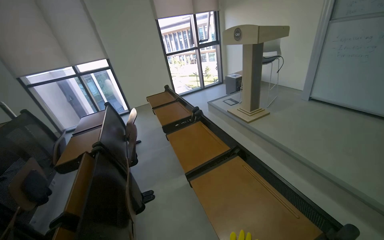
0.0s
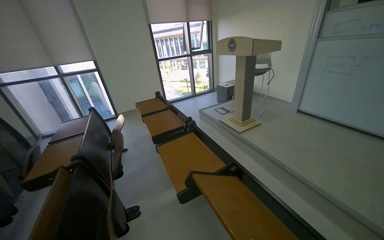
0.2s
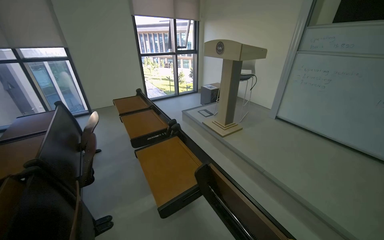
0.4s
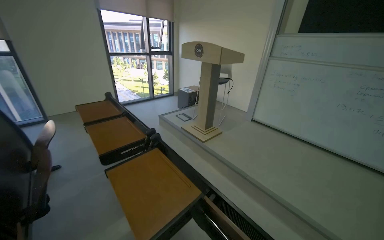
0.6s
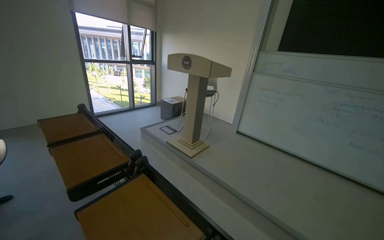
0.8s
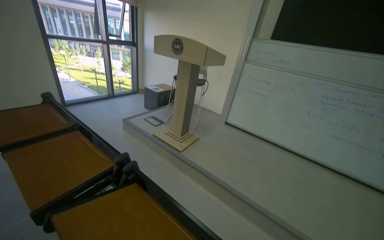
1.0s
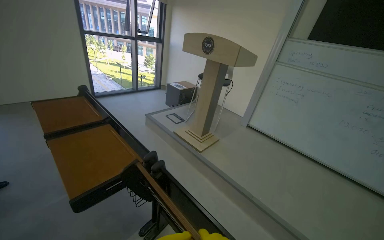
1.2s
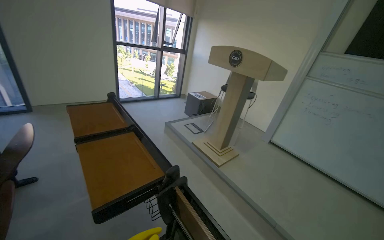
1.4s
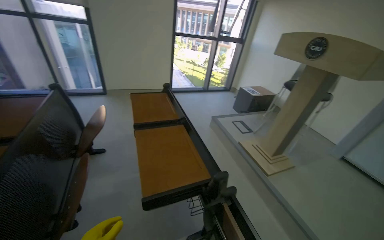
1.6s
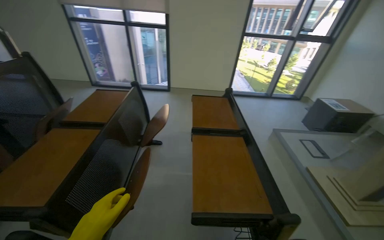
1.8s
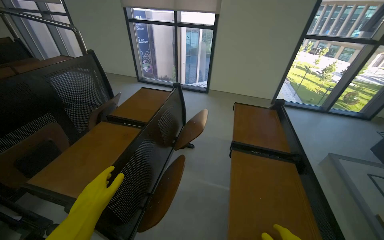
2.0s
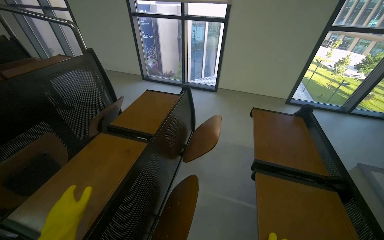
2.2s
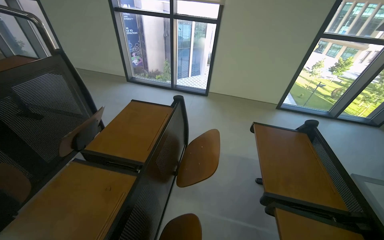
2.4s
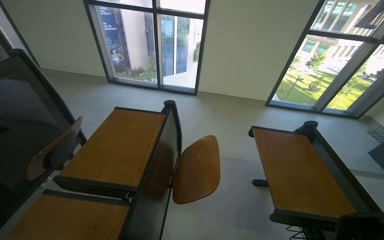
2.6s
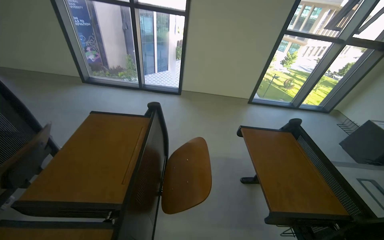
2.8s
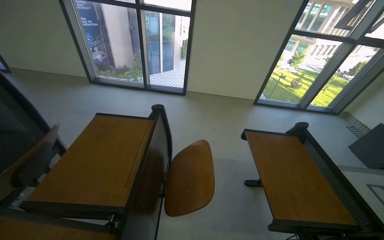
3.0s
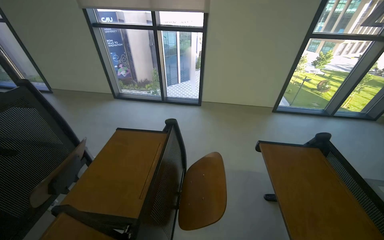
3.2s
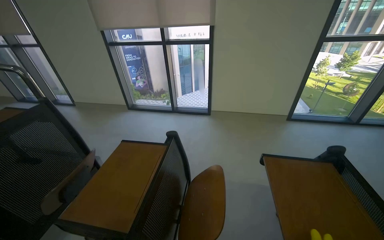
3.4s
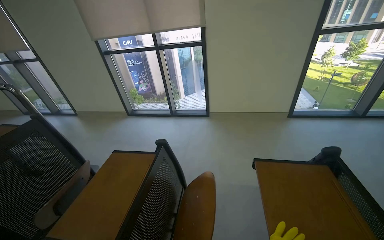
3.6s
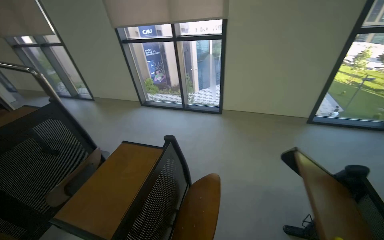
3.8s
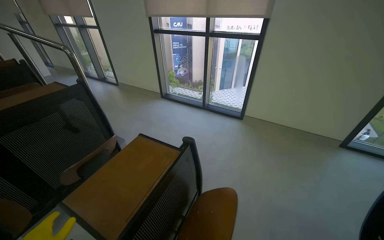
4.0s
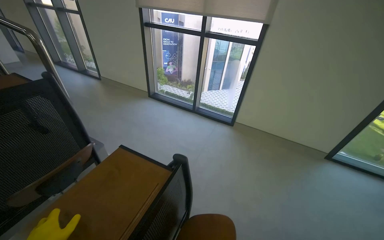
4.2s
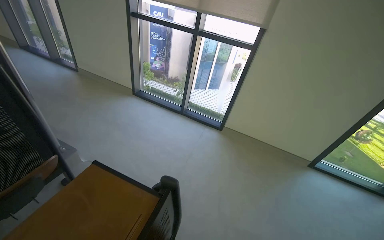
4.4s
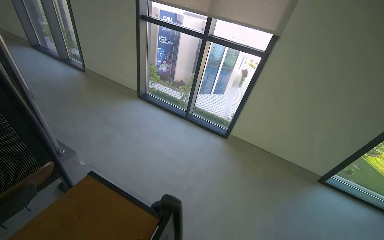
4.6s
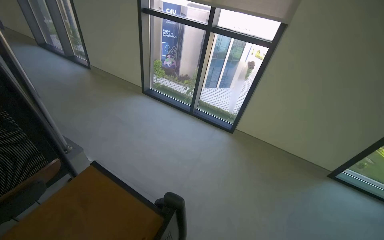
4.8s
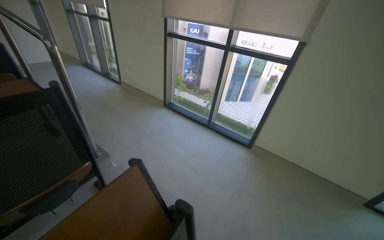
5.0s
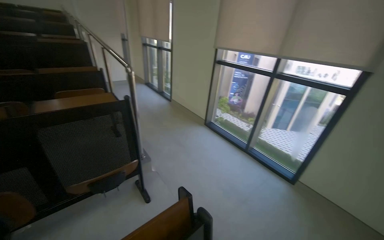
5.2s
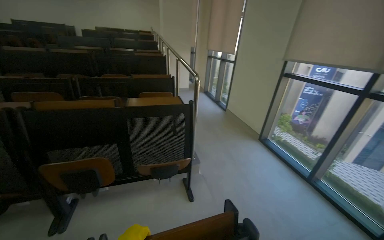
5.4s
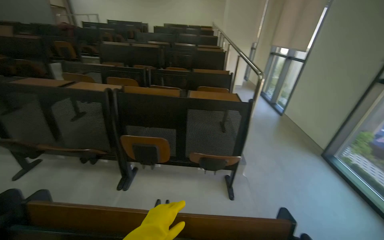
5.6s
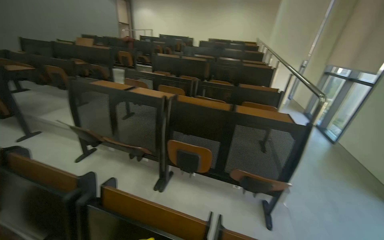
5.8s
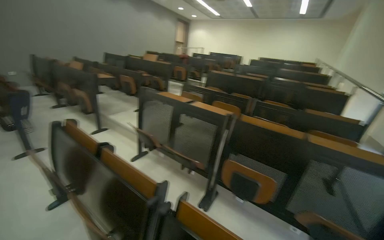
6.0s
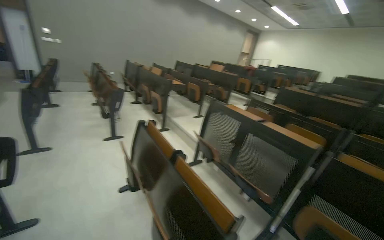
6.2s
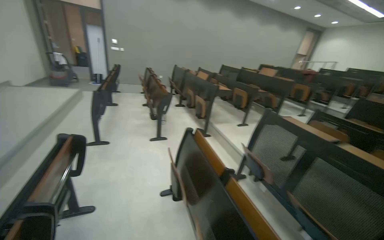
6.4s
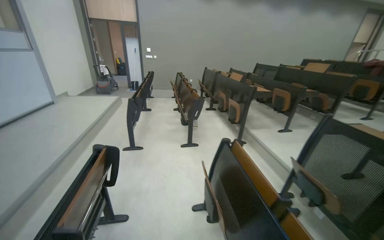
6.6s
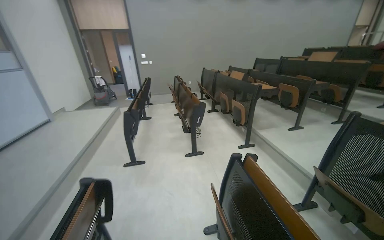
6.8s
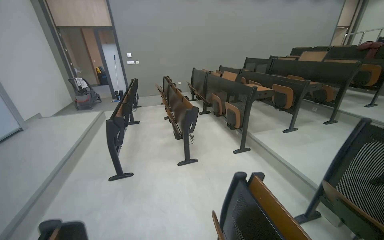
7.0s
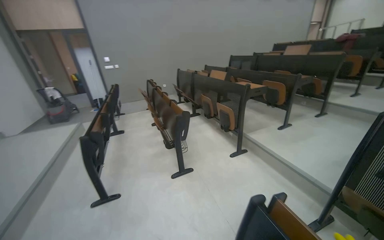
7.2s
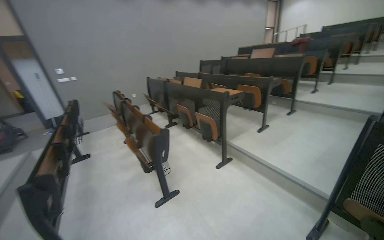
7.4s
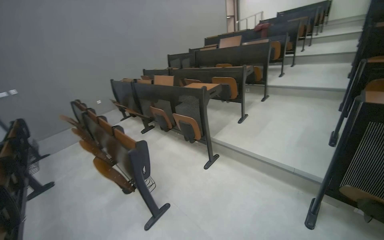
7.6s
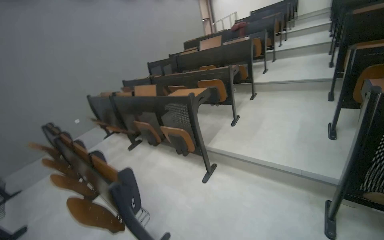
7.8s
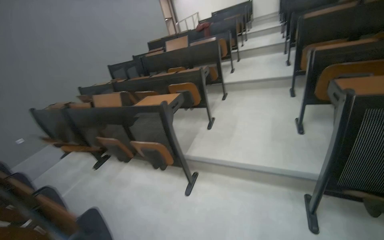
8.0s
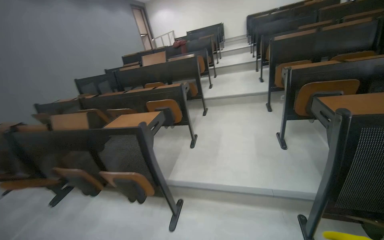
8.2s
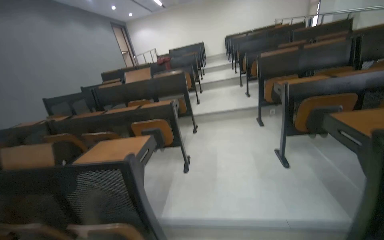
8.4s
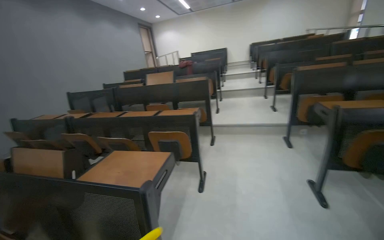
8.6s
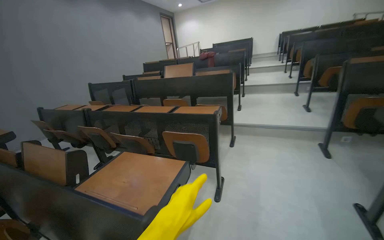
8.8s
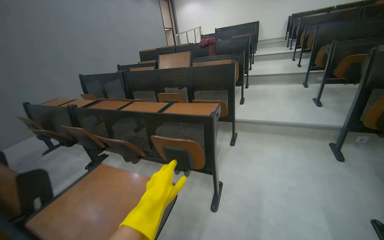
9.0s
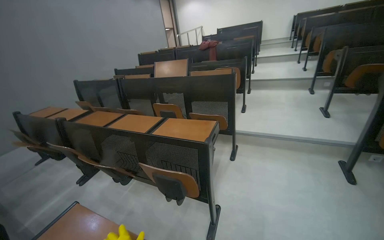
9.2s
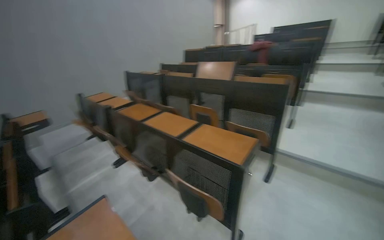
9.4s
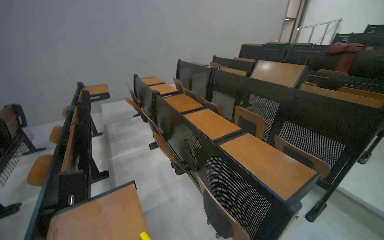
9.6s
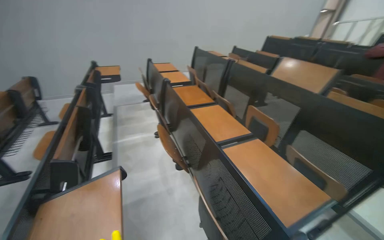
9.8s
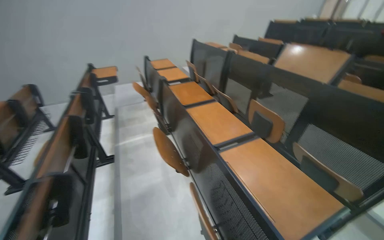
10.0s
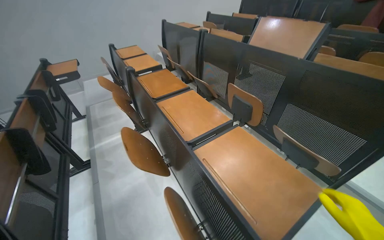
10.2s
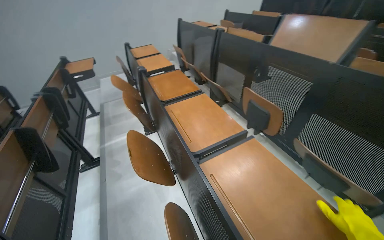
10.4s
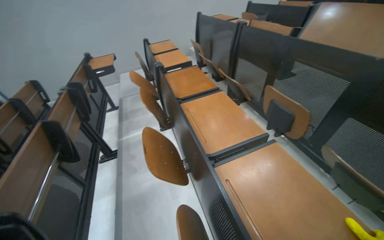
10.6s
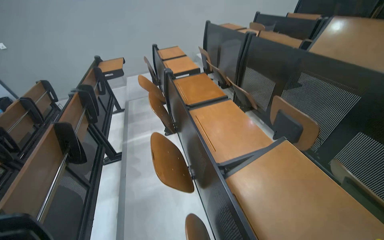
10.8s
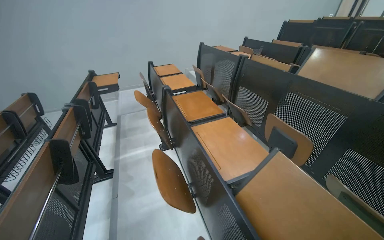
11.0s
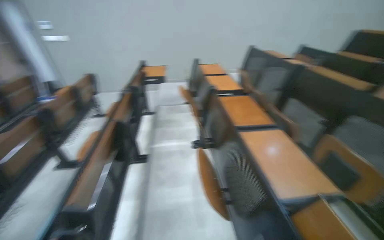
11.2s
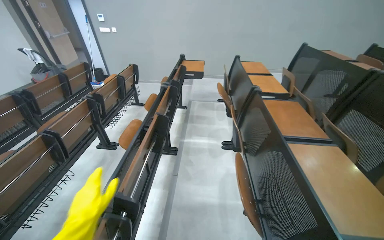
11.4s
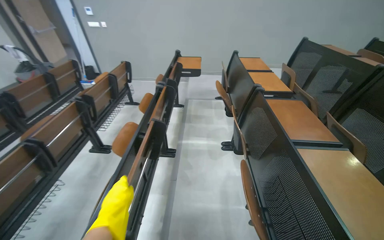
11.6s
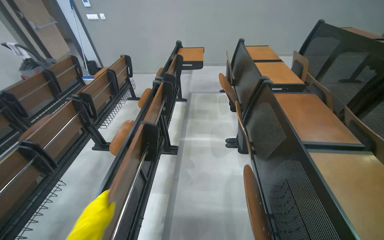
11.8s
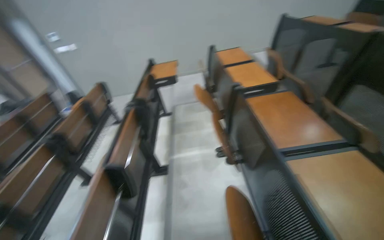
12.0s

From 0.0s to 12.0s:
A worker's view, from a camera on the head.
Job: wiping surfaces.
The whole recording: Cleaning lecture hall desks. The worker cleans the desks in the lecture hall.
From 0.0s to 1.6s: The wearer moves about 90 cm.
From 1.6s to 3.0s: The camera travels some 80 cm. The head turns to the left by some 25 degrees.
From 3.0s to 4.4s: The camera travels approximately 40 cm. The wearer's head swings roughly 20 degrees to the left.
From 4.4s to 6.0s: The head travels roughly 60 cm. The wearer looks about 100 degrees further to the left. The view tilts about 25 degrees upward.
From 6.0s to 7.6s: The camera is carried about 1.5 m. The camera is aimed roughly 20 degrees further to the left.
From 7.6s to 9.0s: The wearer moves some 1.5 m. The view pans to the right by about 15 degrees.
From 9.0s to 10.4s: The camera is carried roughly 90 cm. The head rotates about 40 degrees to the left. The camera pitches downward, by approximately 15 degrees.
From 10.4s to 12.0s: The camera travels roughly 60 cm. The view swings some 20 degrees to the left.

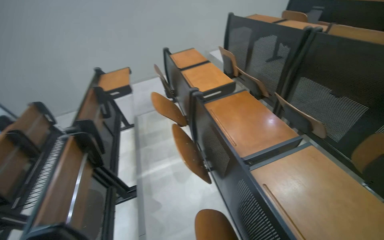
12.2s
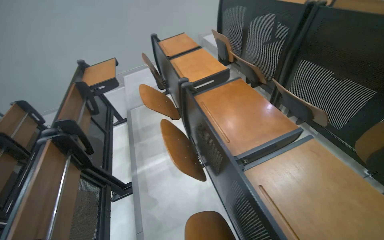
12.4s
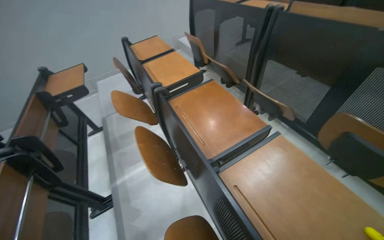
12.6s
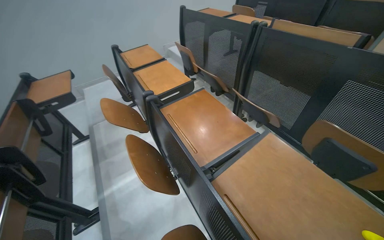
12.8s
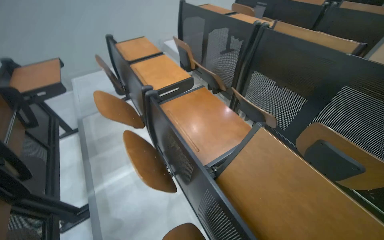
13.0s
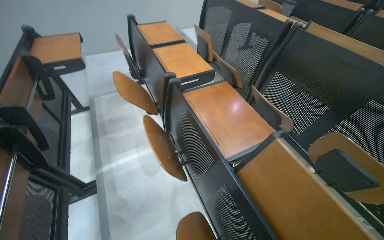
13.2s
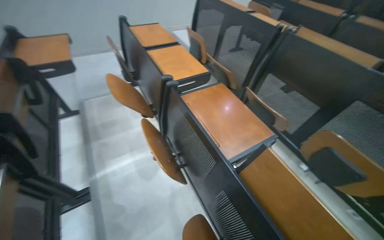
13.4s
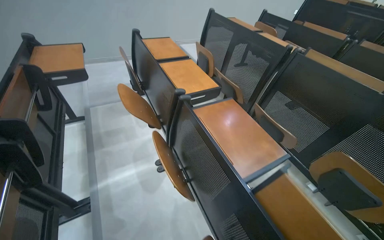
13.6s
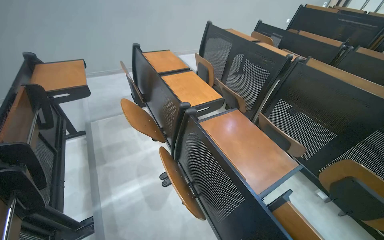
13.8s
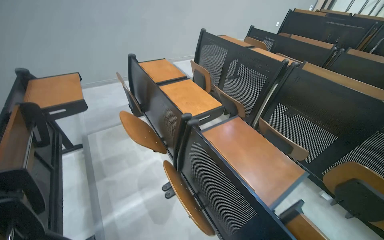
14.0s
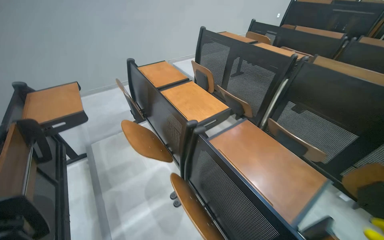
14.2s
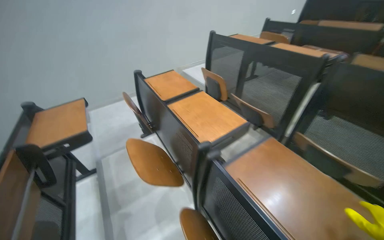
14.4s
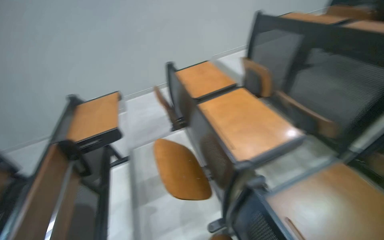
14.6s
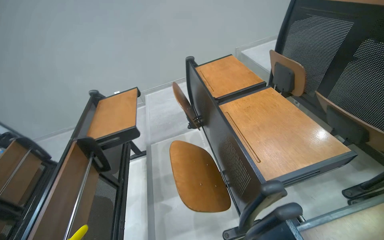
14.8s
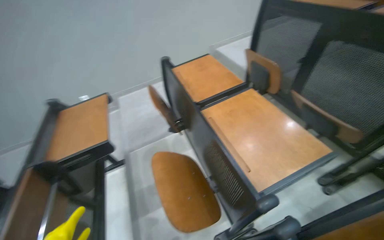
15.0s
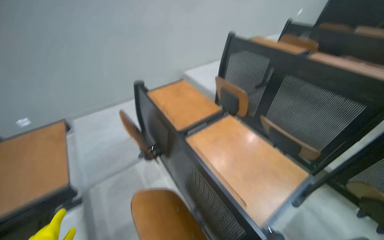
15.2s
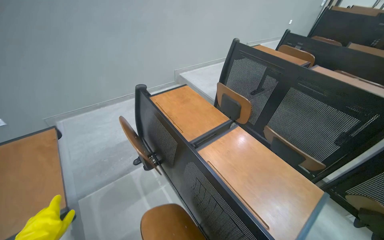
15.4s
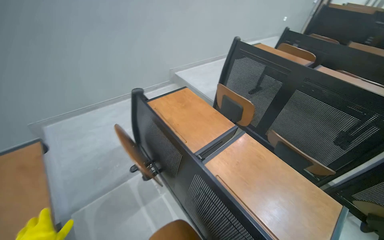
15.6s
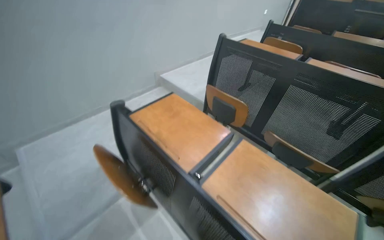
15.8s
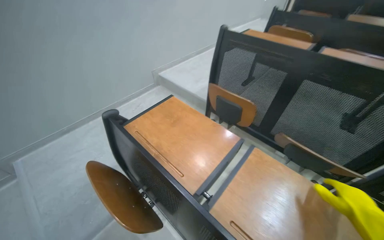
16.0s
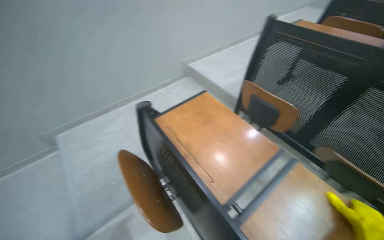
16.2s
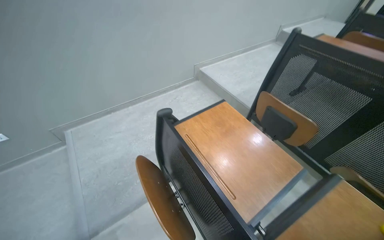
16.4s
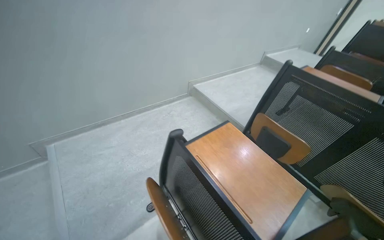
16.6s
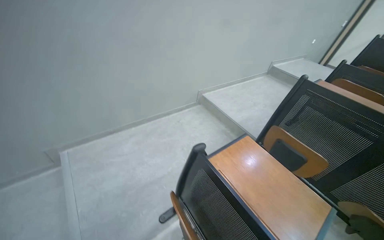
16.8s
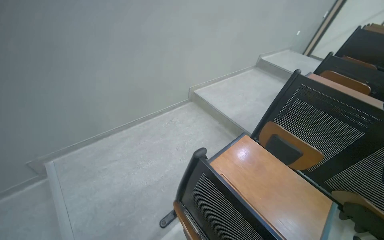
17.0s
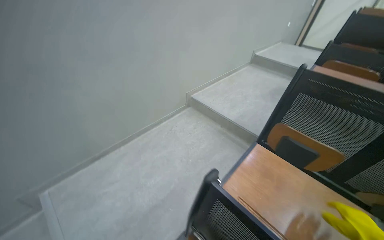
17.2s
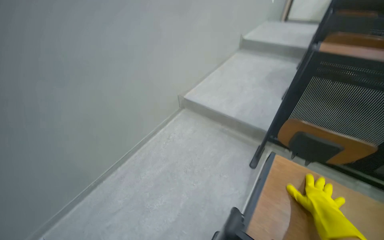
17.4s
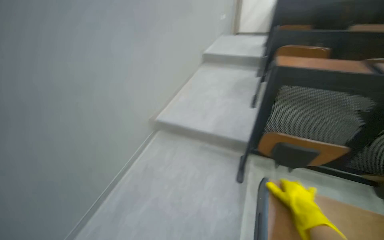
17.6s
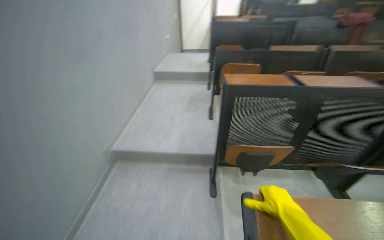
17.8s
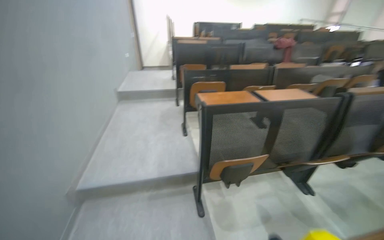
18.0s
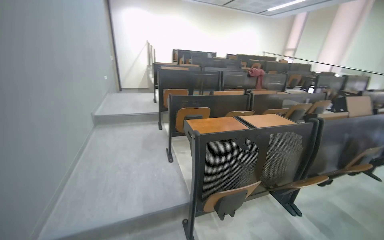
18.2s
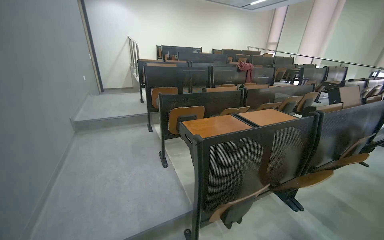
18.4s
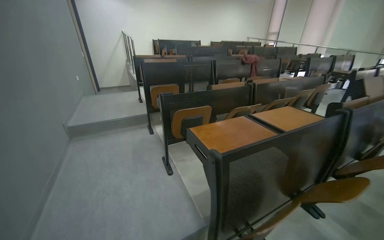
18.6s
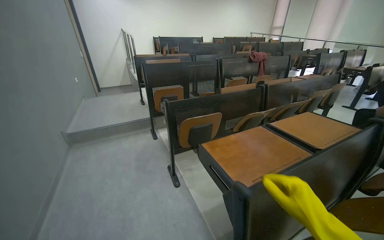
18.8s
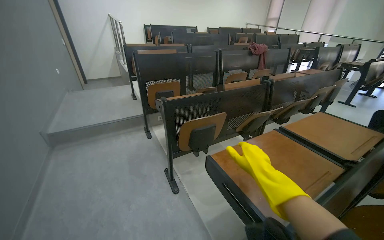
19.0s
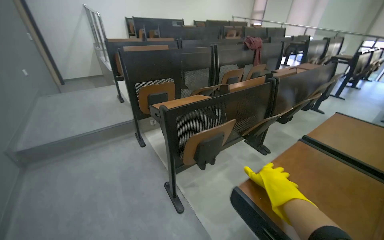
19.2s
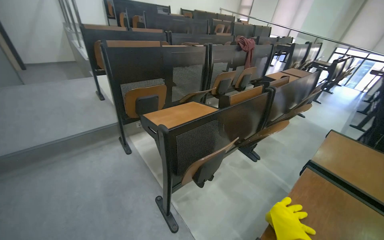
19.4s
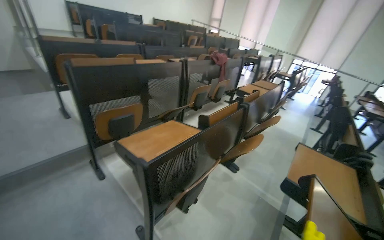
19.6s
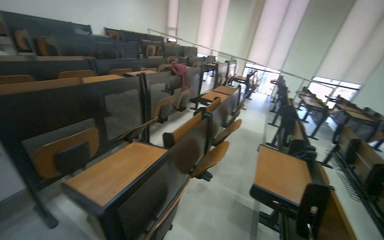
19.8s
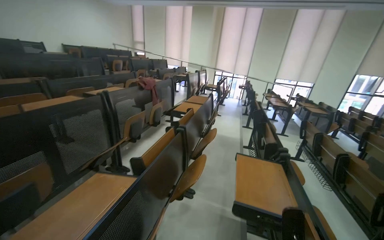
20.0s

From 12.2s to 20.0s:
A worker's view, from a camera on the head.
Job: wiping surfaces.
The whole recording: Cleaning lecture hall desks. The worker cleans the desks in the lecture hall.
From 12.2s to 13.8s: The camera is aimed about 20 degrees further to the right.
From 13.8s to 15.4s: The head travels about 80 cm.
From 15.4s to 16.8s: The wearer moves about 60 cm.
From 16.8s to 18.4s: The head travels about 80 cm. The wearer's head swings about 70 degrees to the right. The view tips upward by some 10 degrees.
From 18.4s to 20.0s: The head travels some 1 m. The wearer's head swings roughly 50 degrees to the right.
